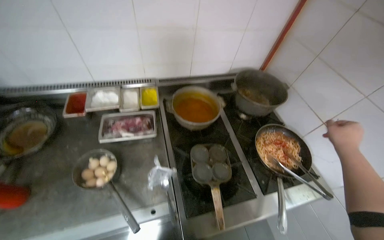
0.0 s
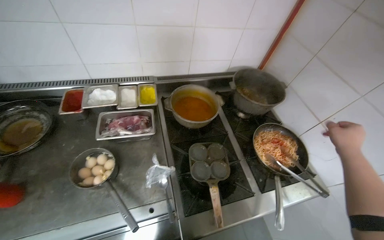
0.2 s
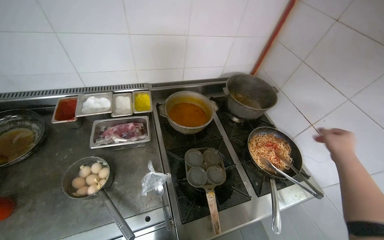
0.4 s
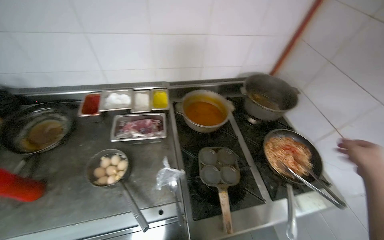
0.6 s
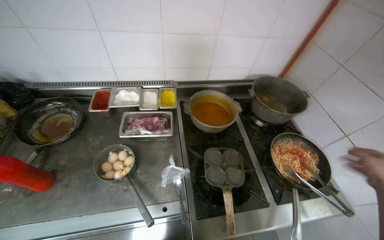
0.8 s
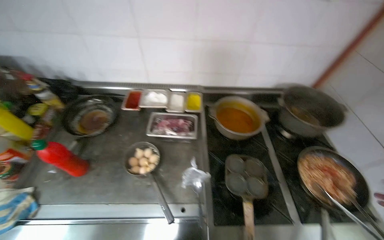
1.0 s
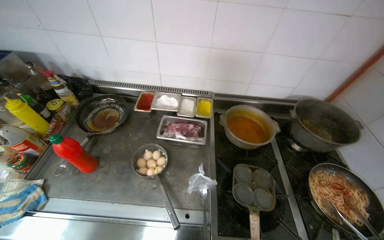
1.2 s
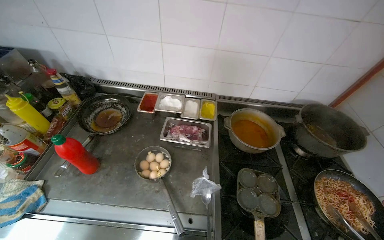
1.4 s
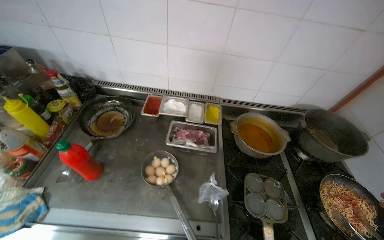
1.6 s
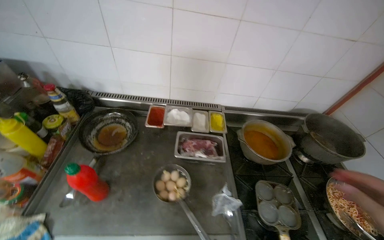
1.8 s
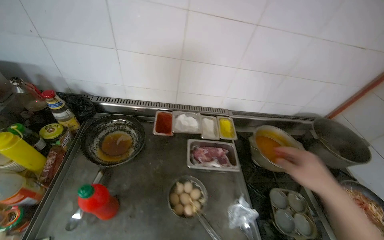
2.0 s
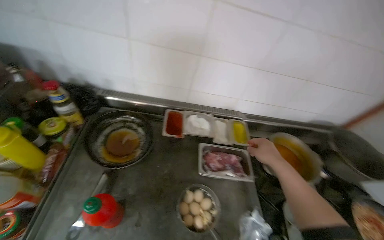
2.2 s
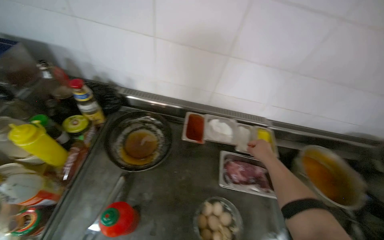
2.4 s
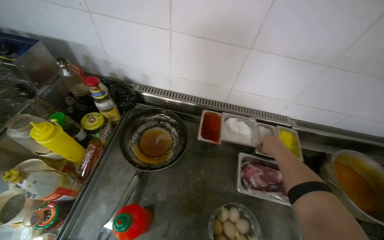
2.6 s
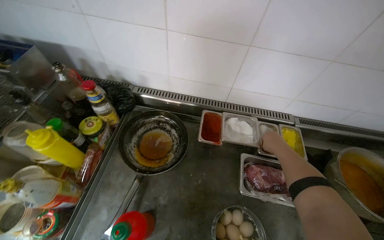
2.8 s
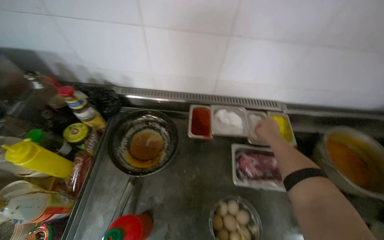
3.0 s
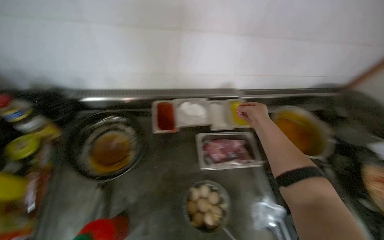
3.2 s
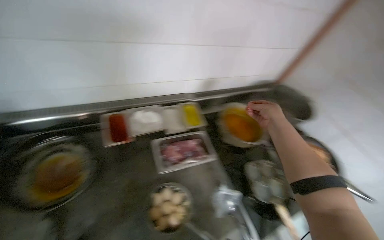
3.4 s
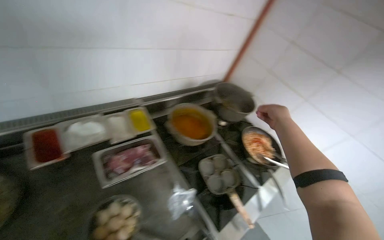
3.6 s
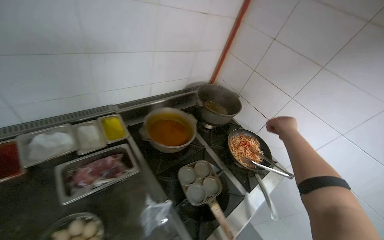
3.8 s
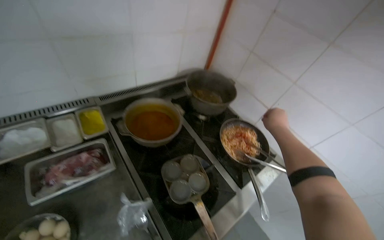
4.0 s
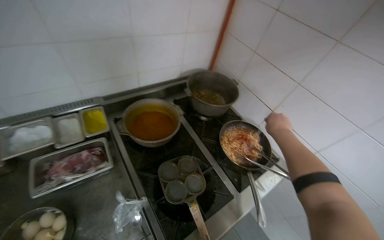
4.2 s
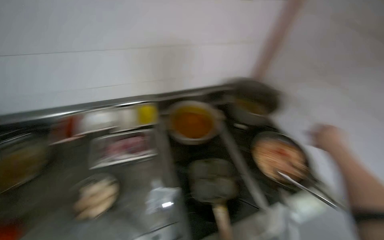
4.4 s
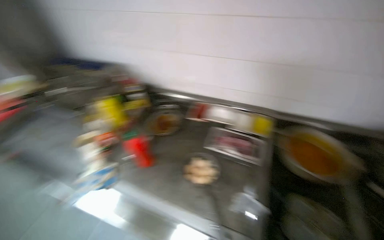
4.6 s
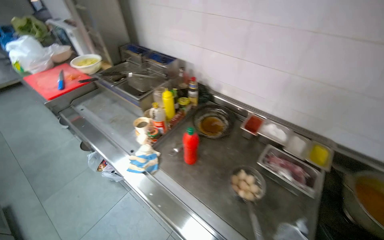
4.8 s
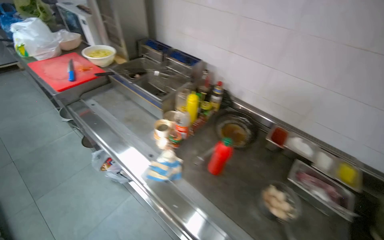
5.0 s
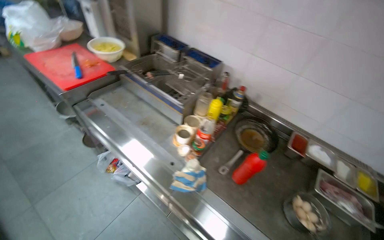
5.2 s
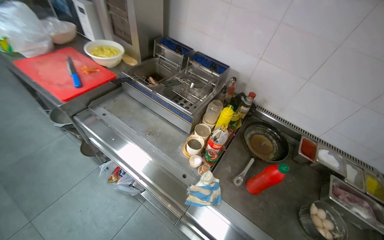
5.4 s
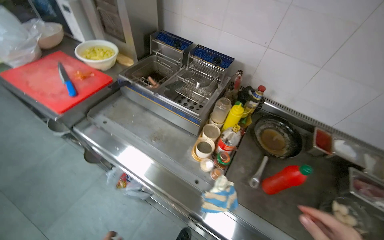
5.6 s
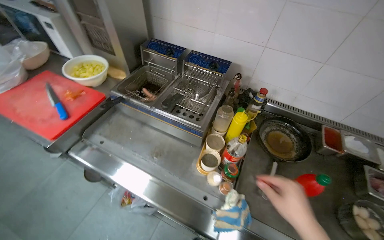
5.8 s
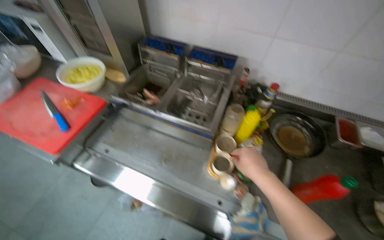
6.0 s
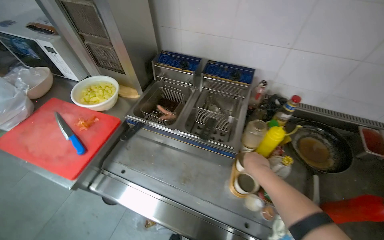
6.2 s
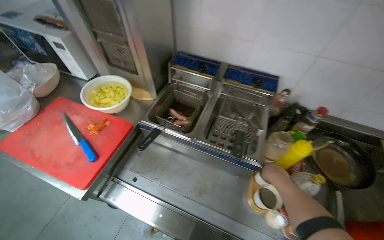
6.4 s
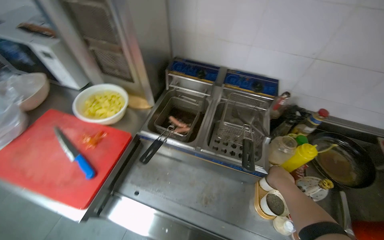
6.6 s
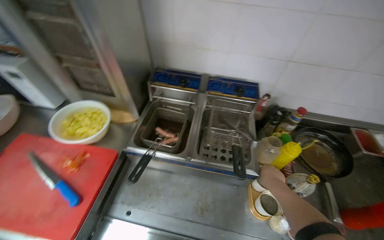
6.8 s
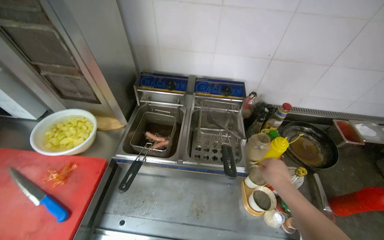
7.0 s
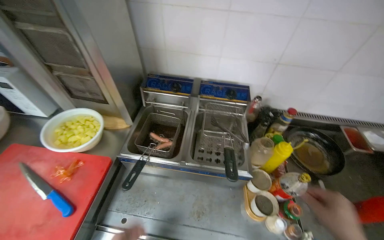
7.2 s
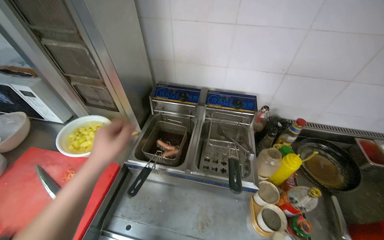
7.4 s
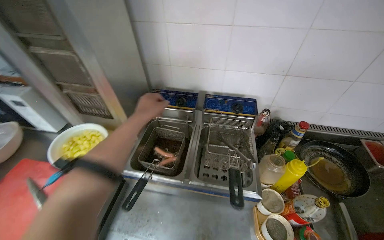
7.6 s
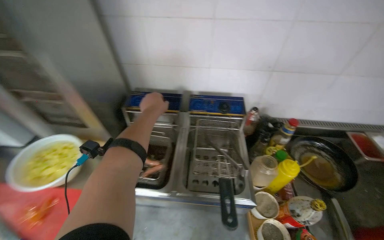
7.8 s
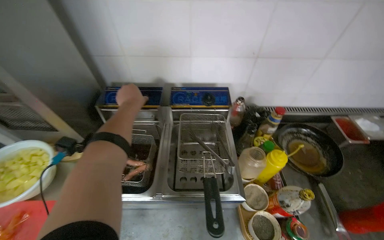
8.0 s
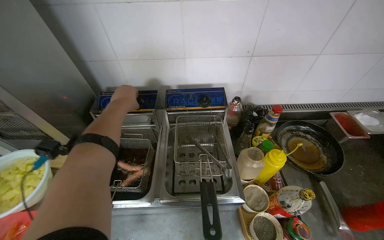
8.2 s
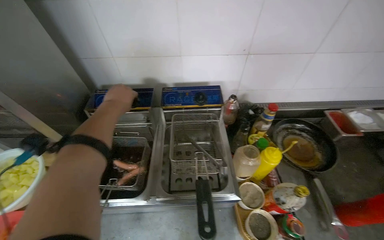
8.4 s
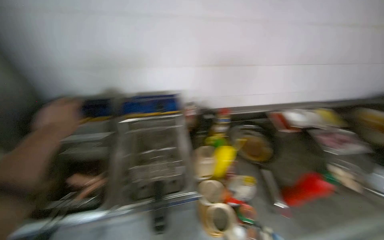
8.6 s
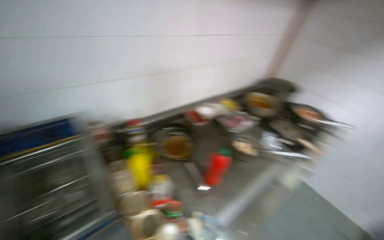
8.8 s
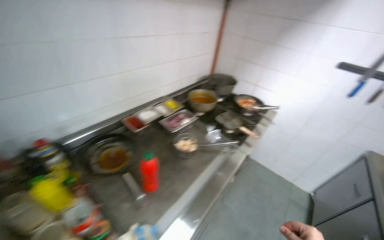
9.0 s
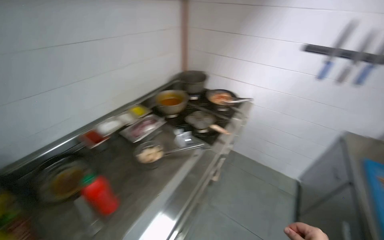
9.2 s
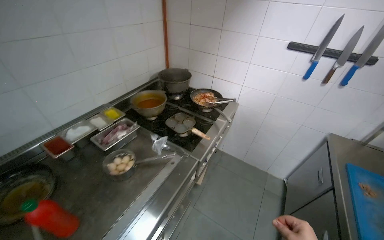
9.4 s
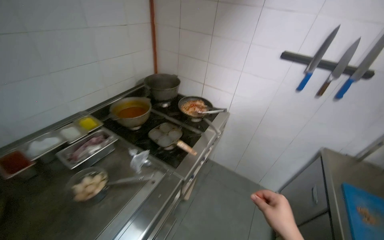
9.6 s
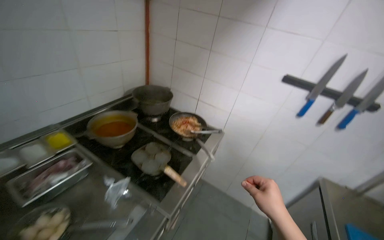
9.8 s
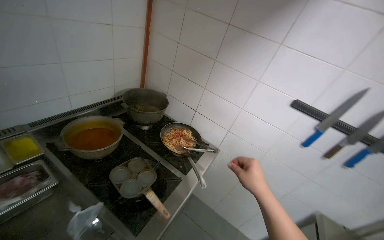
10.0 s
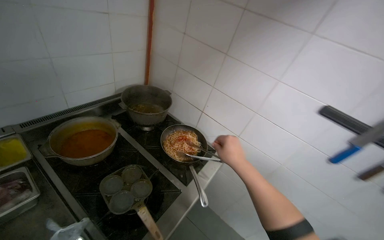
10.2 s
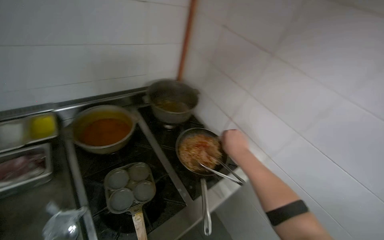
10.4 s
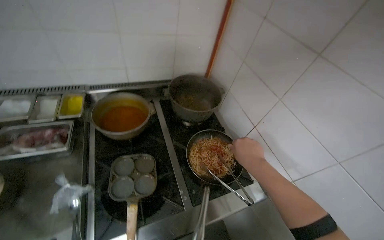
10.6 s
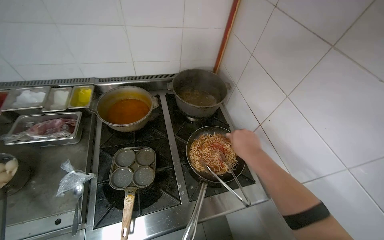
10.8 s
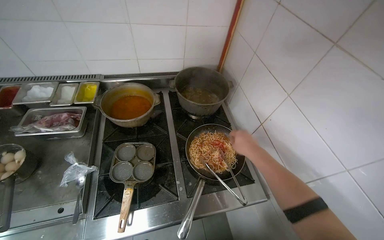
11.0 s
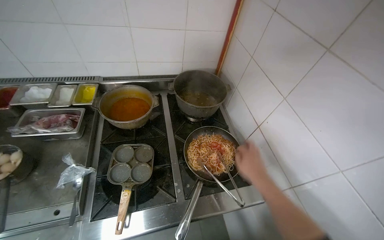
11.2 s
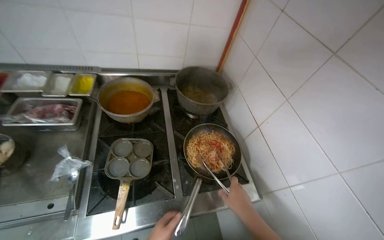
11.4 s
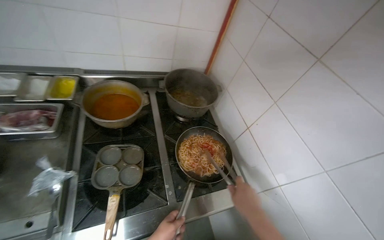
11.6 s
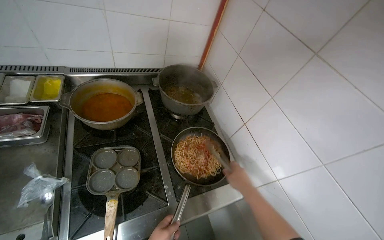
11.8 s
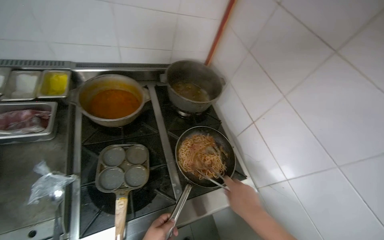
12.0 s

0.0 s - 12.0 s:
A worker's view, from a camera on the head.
Job: cooking food.
The whole recording: Cooking Seasoned Spaghetti. The worker fries spaghetti in a frying pan and adds seasoning.
0.0 s - 1.6 s: The head rotates approximately 20 degrees to the left.
1.6 s - 3.0 s: The head travels roughly 40 cm.
3.0 s - 4.4 s: The wearer moves some 60 cm. The wearer's head swings some 30 degrees to the right.
4.4 s - 6.0 s: The head travels roughly 1 m. The head turns to the left by some 45 degrees.
7.6 s - 9.0 s: The wearer moves roughly 40 cm. The wearer looks about 65 degrees further to the right.
9.0 s - 10.4 s: The wearer moves some 1 m.
10.4 s - 12.0 s: The right hand shifts roughly 10 cm down the picture.

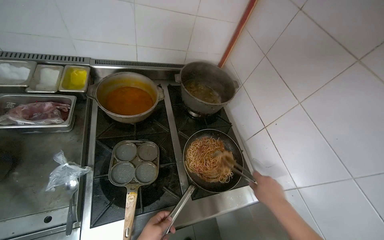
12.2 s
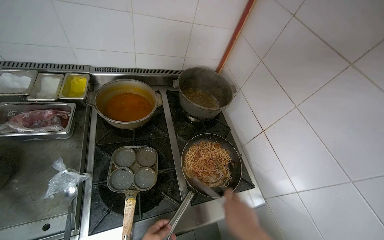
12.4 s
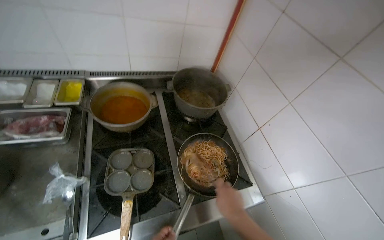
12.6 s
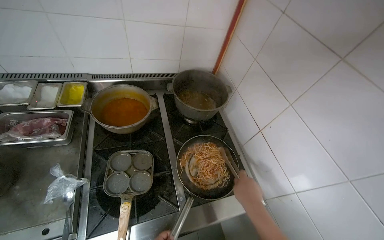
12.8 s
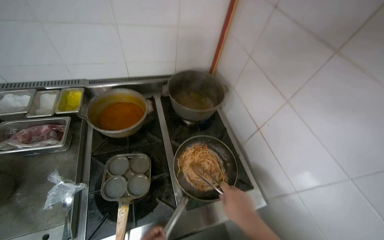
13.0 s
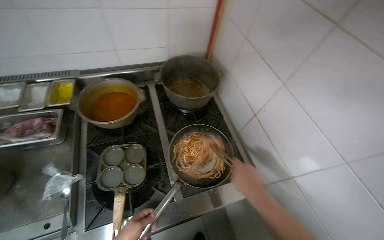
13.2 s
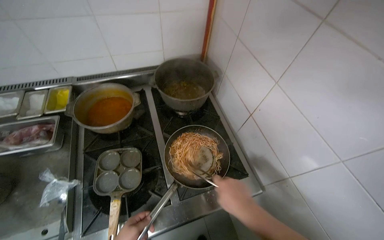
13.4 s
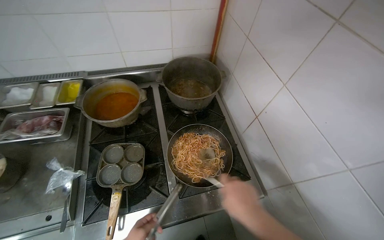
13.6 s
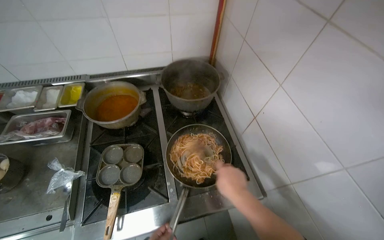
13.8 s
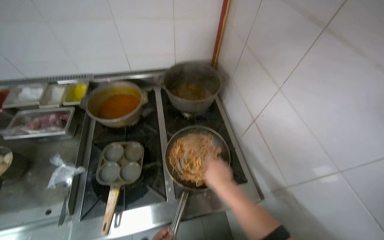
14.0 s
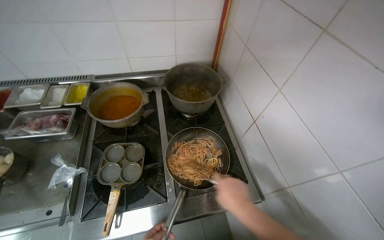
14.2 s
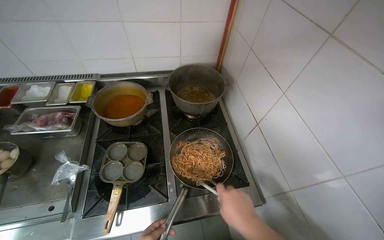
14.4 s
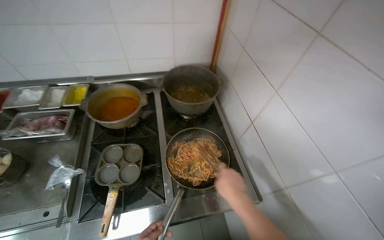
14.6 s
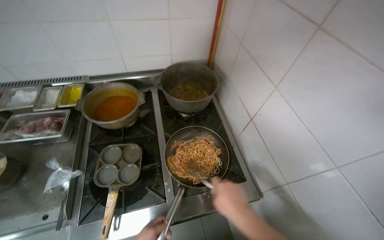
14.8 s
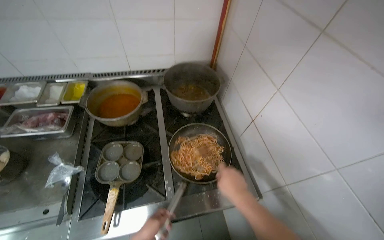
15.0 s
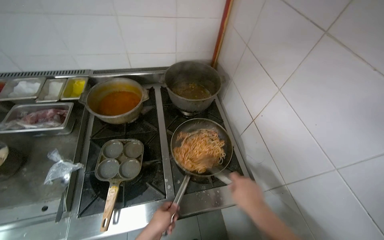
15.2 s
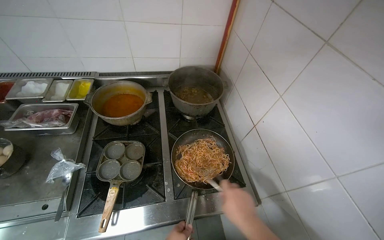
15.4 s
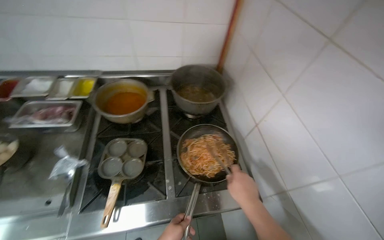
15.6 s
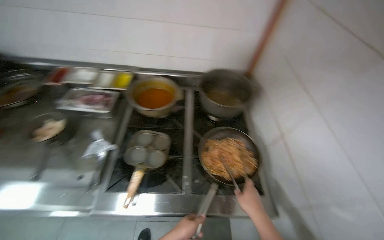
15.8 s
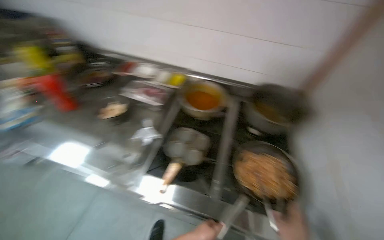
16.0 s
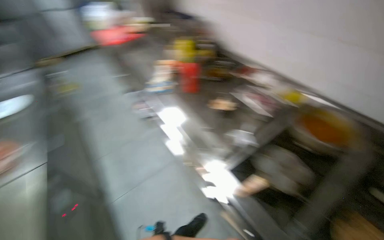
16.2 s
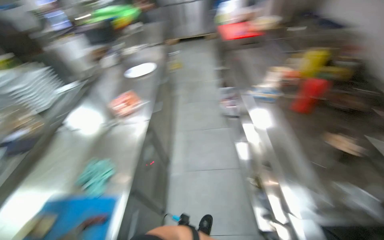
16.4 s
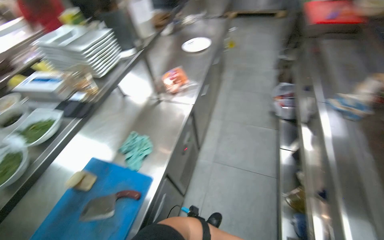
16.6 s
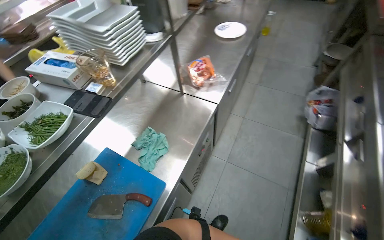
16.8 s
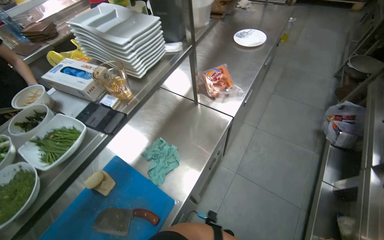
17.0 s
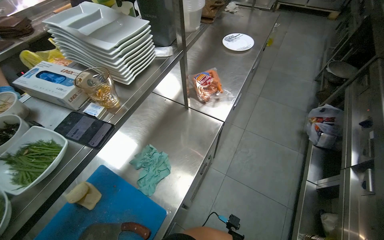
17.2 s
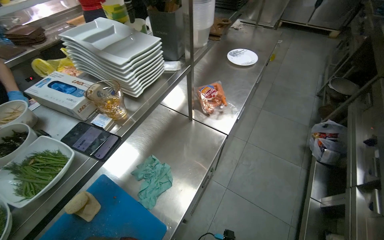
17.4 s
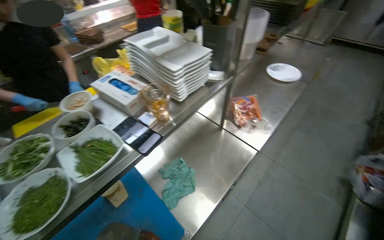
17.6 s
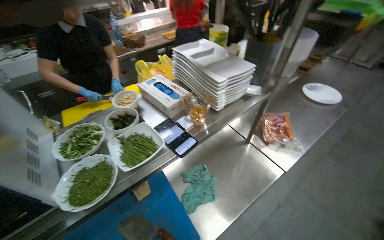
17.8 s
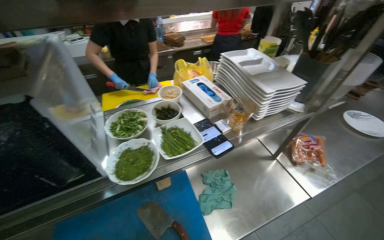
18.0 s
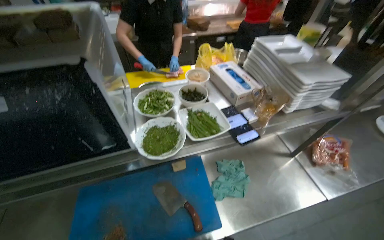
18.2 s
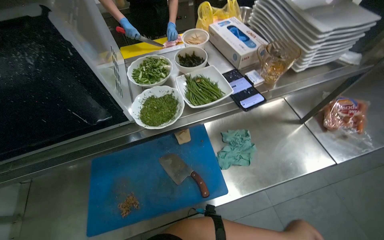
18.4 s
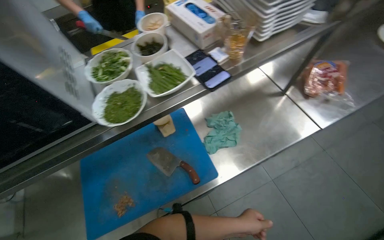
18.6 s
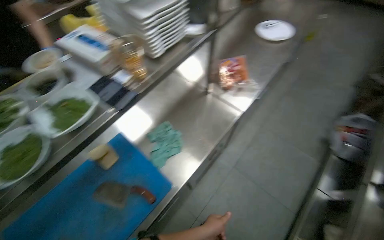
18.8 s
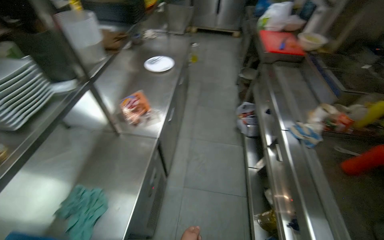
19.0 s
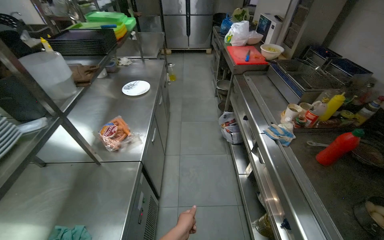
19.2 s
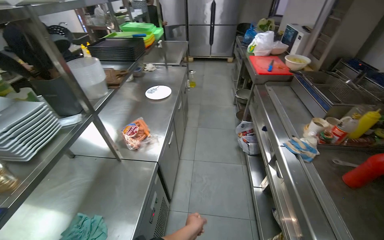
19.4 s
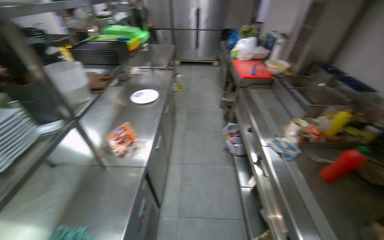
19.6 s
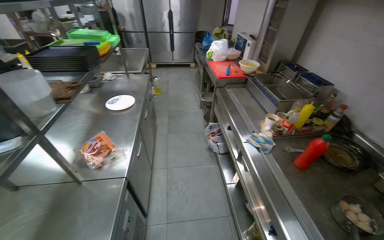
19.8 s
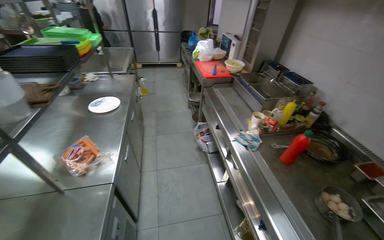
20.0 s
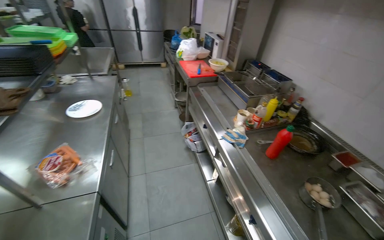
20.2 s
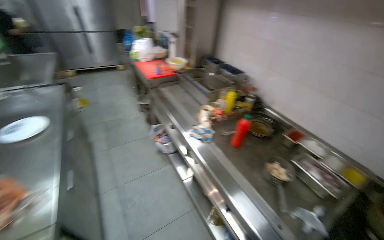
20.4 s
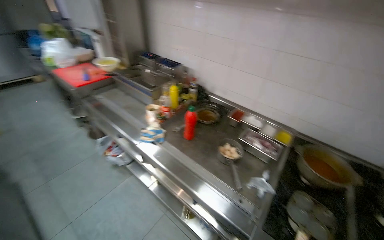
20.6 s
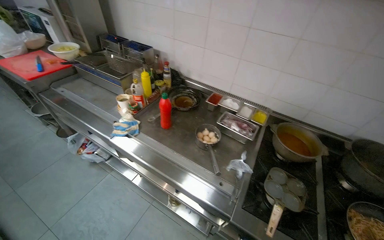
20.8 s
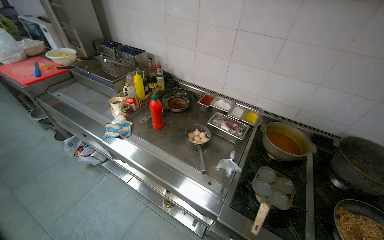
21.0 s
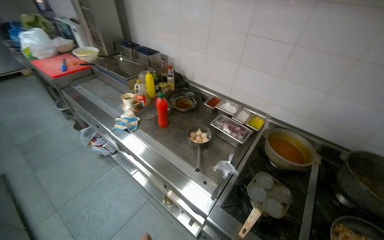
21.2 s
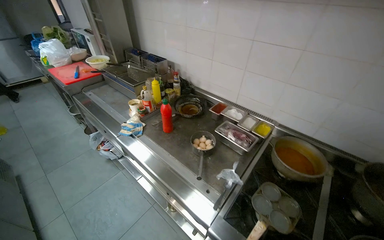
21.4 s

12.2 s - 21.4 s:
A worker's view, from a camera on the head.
Job: cooking food.
The whole recording: Cooking Seasoned Spaghetti. The worker fries spaghetti in a frying pan and adds seasoning.
16.8 s - 18.4 s: The head rotates about 45 degrees to the left.
18.4 s - 19.8 s: The head rotates about 80 degrees to the right. The camera pitches upward, by approximately 20 degrees.
19.8 s - 21.4 s: The wearer's head swings about 45 degrees to the right.
